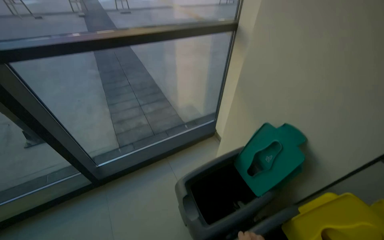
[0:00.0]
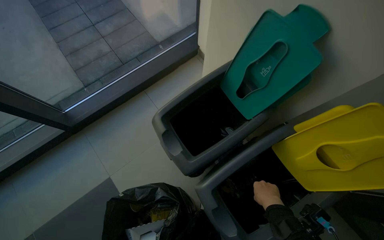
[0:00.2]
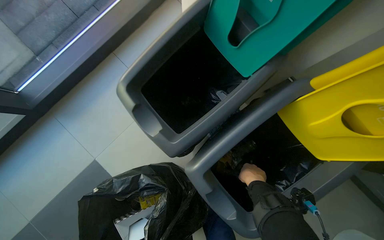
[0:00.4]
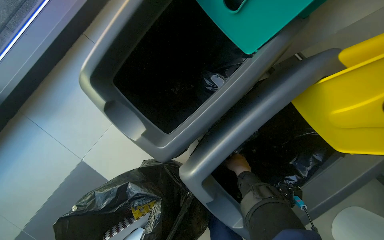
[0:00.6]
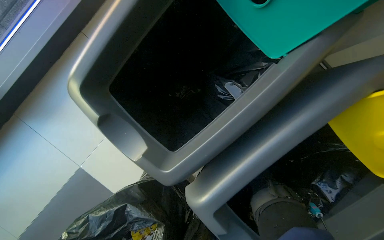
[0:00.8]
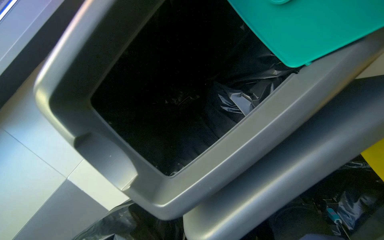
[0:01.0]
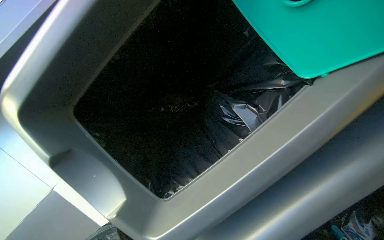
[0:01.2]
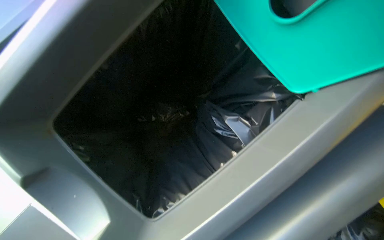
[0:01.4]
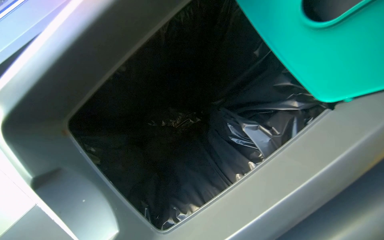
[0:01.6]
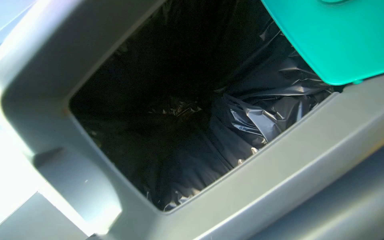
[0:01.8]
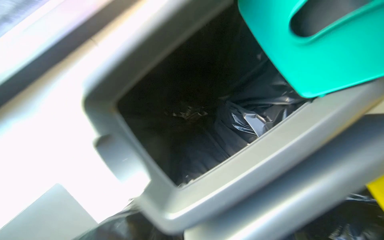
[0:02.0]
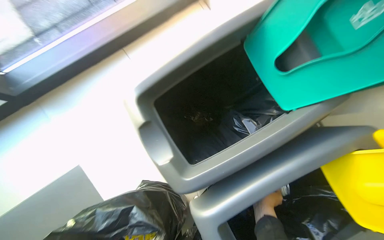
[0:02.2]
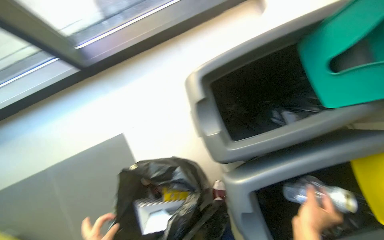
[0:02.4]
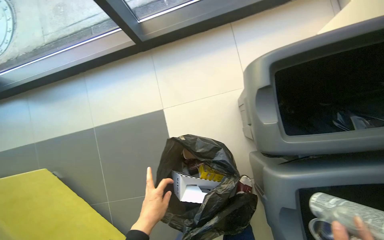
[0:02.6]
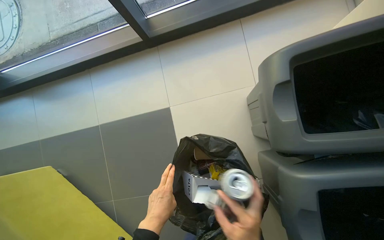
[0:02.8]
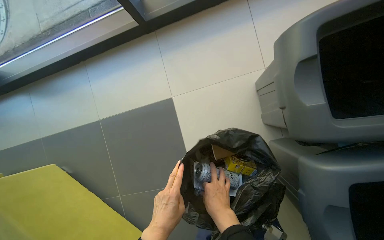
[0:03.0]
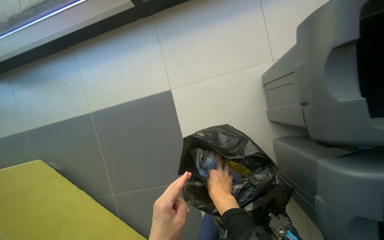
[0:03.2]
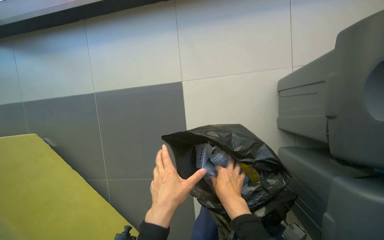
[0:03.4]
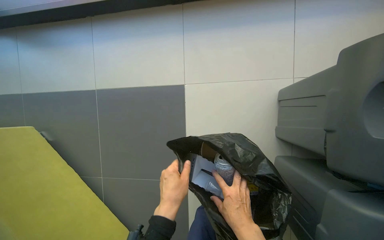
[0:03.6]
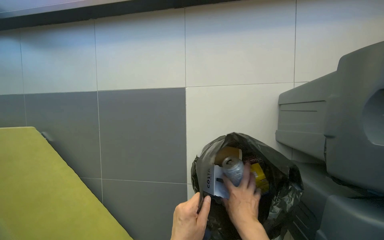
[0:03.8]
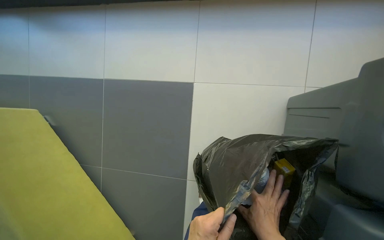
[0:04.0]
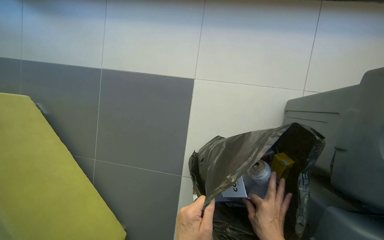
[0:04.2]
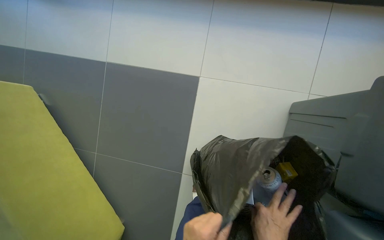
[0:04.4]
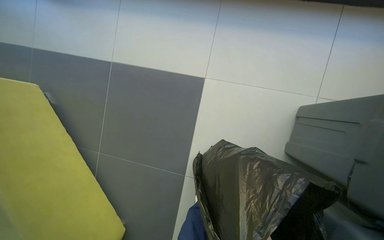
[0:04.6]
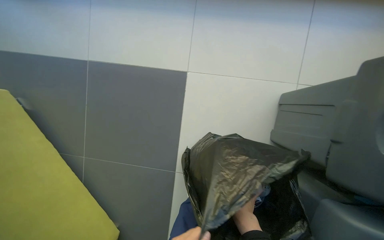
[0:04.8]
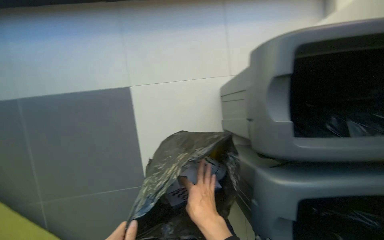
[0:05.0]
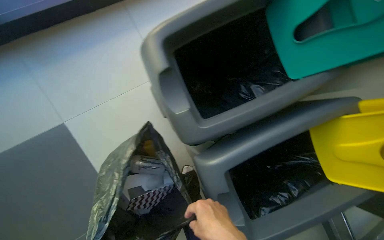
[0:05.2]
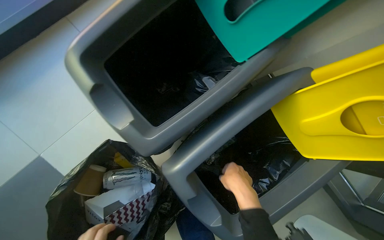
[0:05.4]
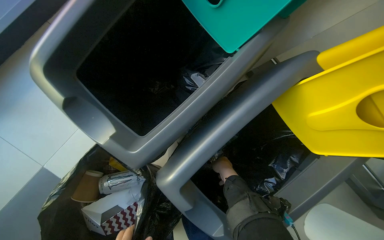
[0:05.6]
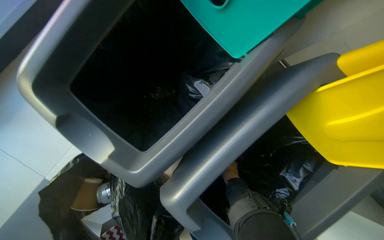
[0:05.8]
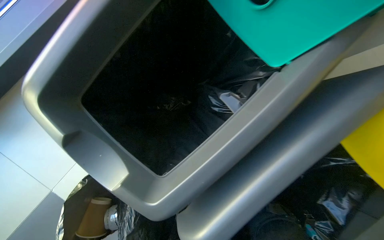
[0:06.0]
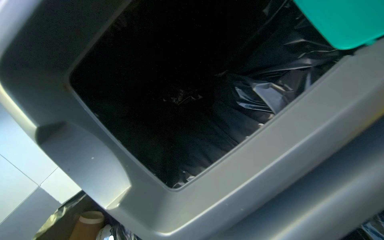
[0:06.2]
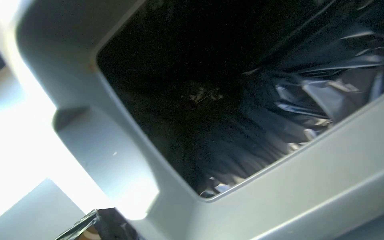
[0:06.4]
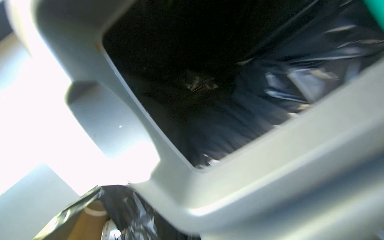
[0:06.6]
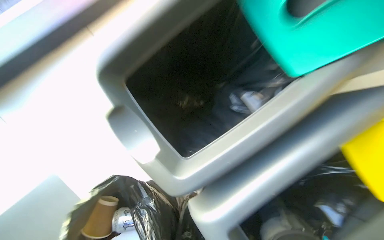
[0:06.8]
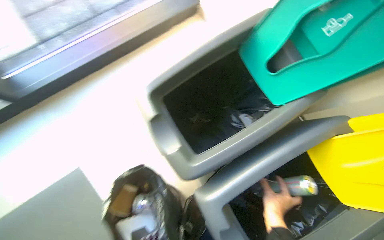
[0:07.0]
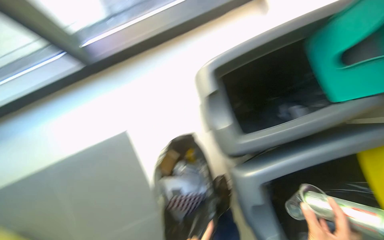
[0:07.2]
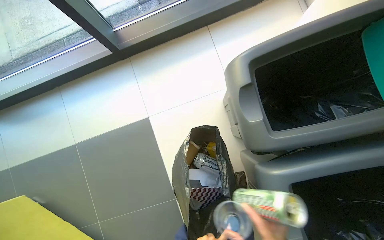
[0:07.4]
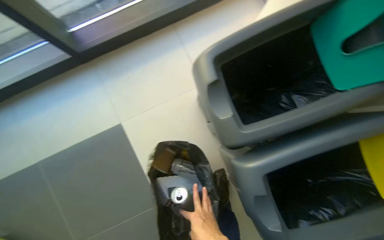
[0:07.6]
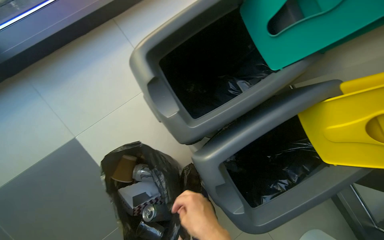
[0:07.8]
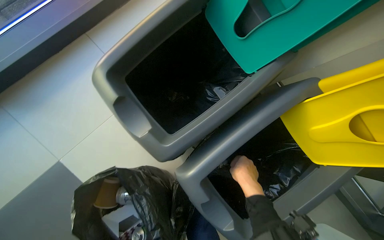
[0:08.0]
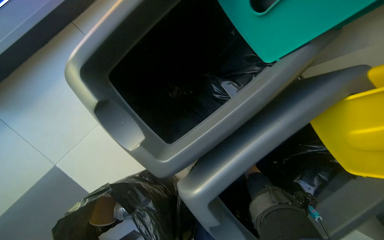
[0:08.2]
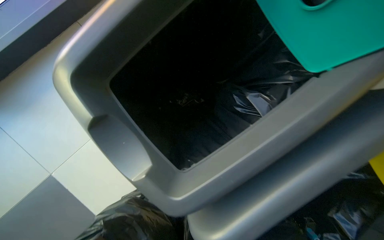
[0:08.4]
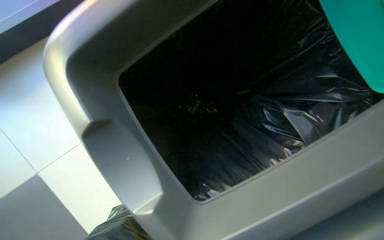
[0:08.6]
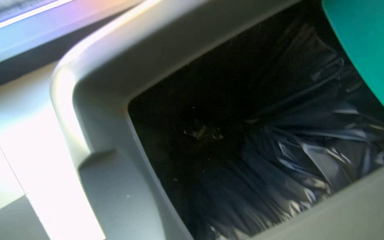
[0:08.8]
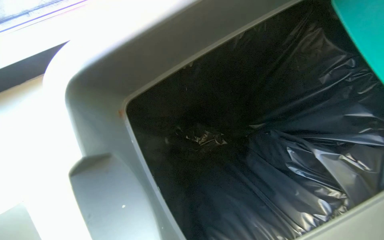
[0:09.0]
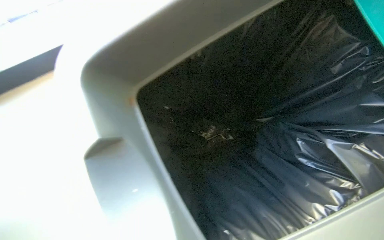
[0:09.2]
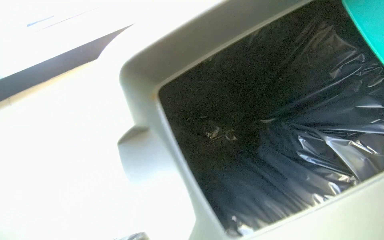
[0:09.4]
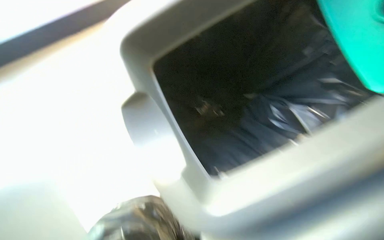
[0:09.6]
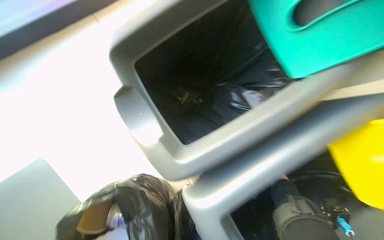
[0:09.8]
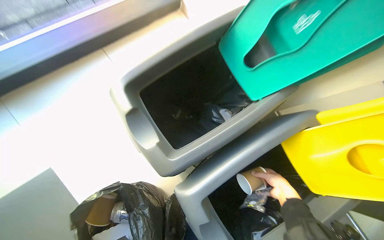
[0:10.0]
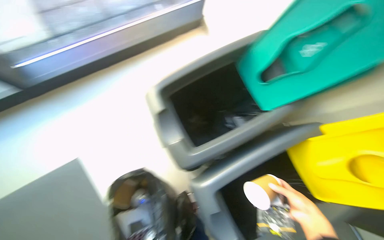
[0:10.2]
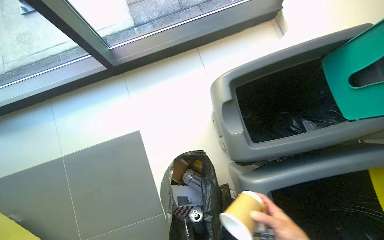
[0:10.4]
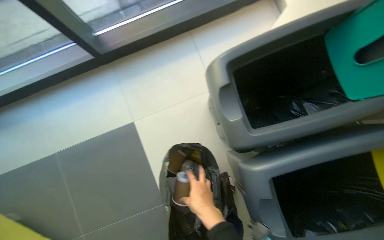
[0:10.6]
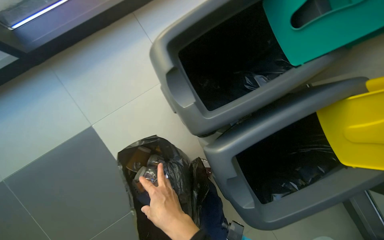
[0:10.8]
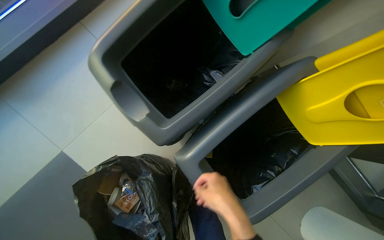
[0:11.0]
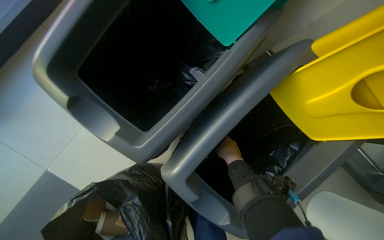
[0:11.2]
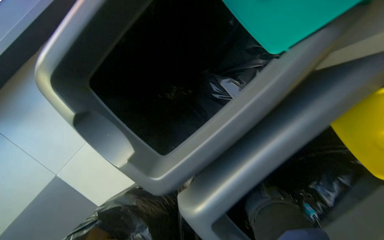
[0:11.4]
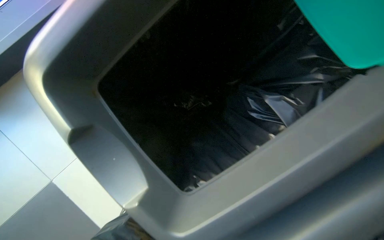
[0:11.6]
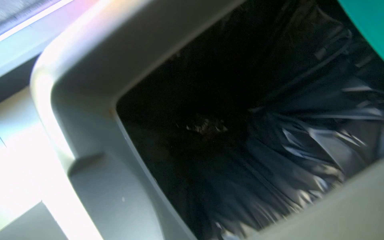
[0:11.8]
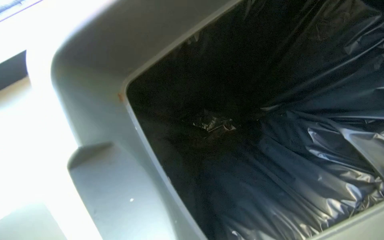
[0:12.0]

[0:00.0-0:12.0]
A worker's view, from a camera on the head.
Job: managing trash.
The whole recording: Sorting trash into recycling bins. The worker sorts various items from a trash bag into designated recycling bins.
0:00.0 to 0:01.6: The wearer moves some 80 cm. The view tilts approximately 50 degrees downward.
0:01.6 to 0:03.0: The camera travels about 50 cm. The wearer looks approximately 35 degrees further to the left.
0:04.4 to 0:06.0: The wearer moves roughly 60 cm. The scene rotates counterclockwise by some 55 degrees.
0:09.0 to 0:10.4: The wearer looks approximately 15 degrees further to the left.
0:10.4 to 0:12.0: The head travels approximately 40 cm.

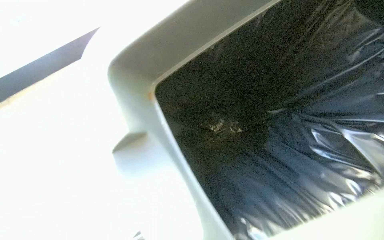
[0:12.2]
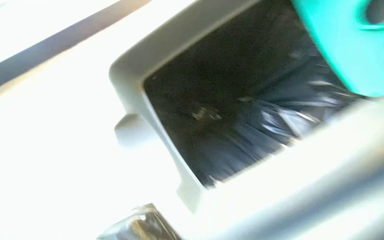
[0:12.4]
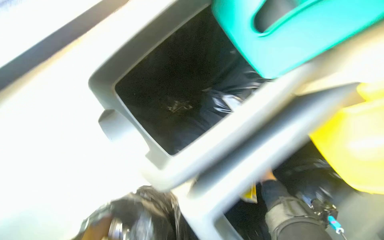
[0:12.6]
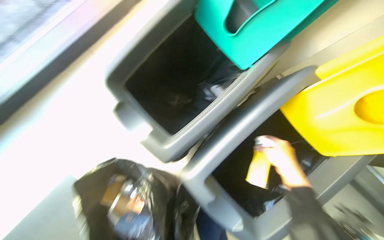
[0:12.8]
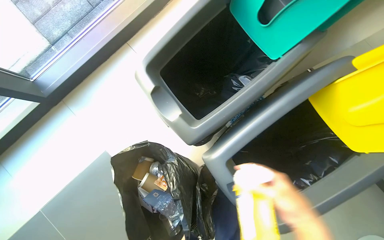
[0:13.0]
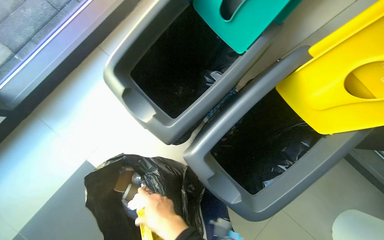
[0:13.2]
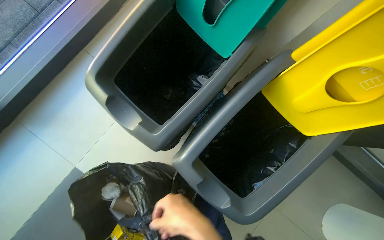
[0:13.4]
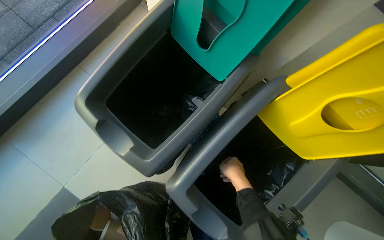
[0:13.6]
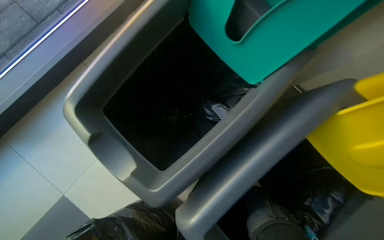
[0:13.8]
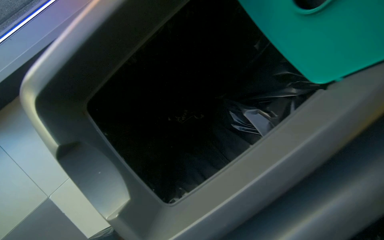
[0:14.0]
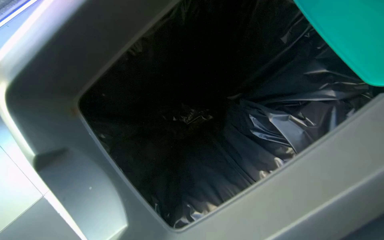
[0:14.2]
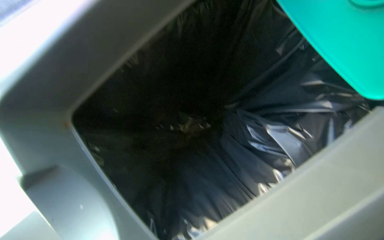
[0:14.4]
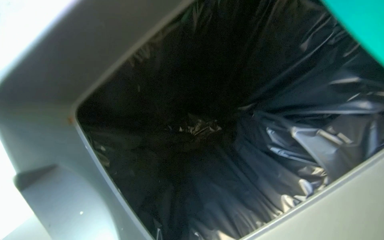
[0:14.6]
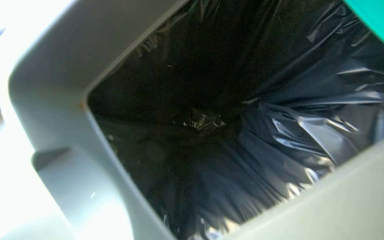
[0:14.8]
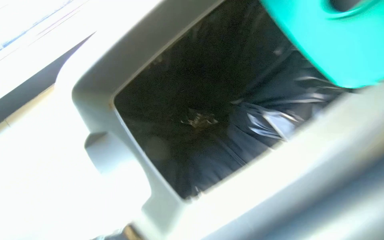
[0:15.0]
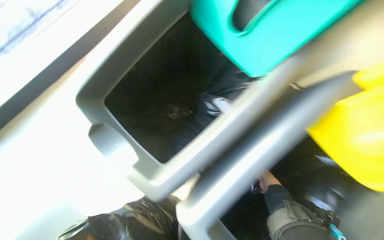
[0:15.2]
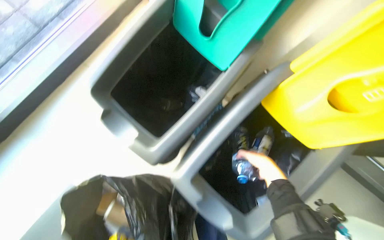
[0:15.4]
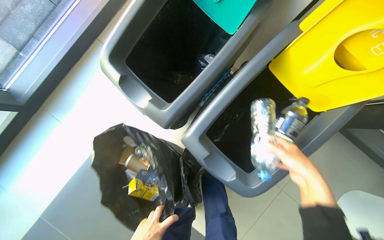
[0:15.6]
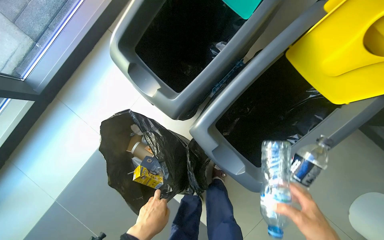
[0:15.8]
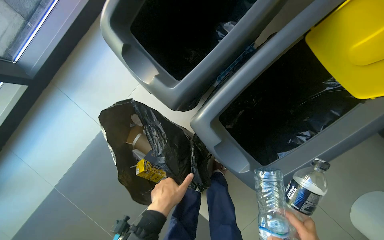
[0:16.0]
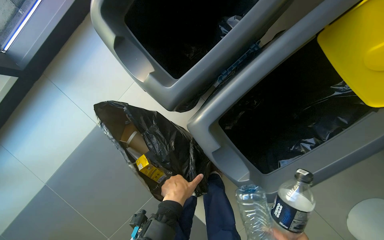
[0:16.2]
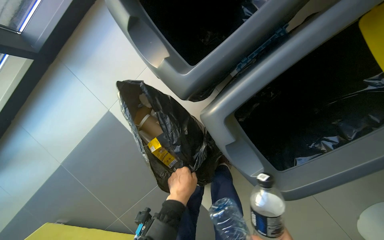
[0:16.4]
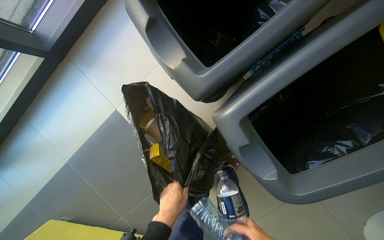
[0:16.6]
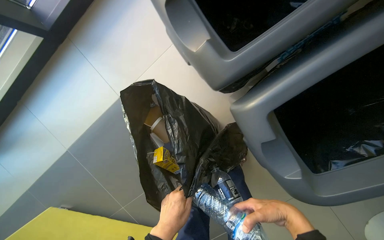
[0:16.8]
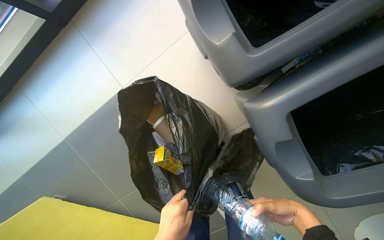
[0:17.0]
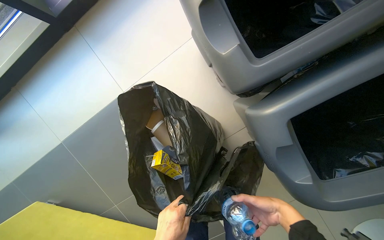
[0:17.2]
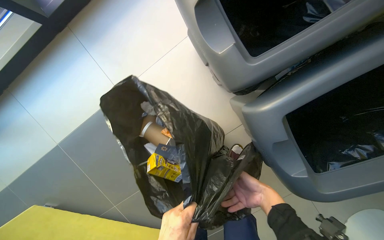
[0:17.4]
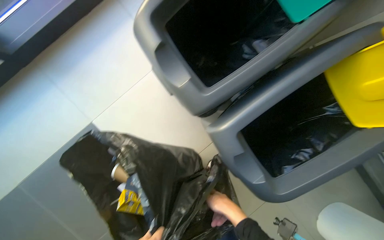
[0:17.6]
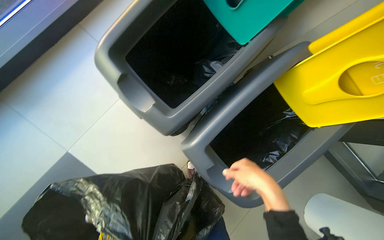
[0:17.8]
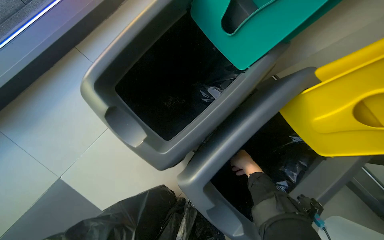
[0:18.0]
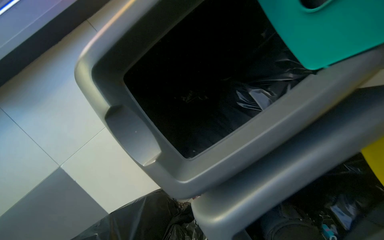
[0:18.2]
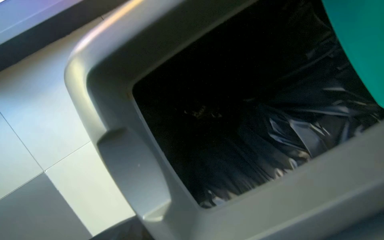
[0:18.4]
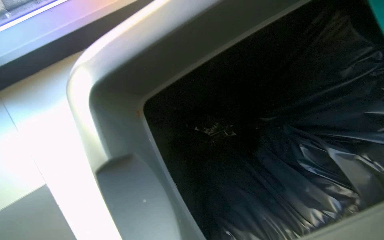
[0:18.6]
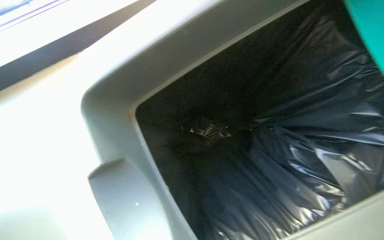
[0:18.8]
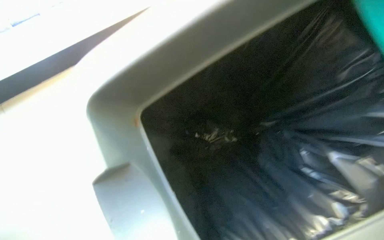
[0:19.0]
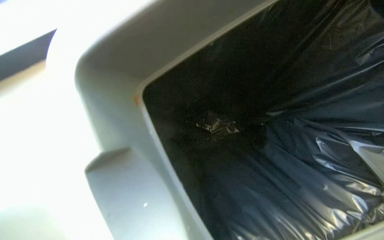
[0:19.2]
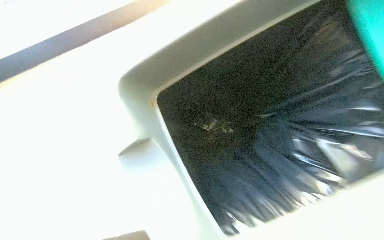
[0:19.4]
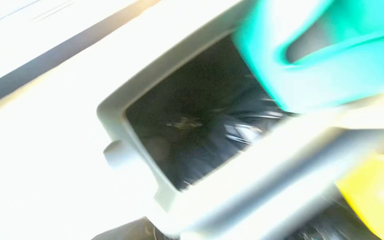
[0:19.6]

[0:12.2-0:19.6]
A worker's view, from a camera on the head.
Job: managing trash.
The whole recording: Sorting trash into recycling bins. The worker sorts various items from a trash bag into designated recycling bins.
0:12.2 to 0:13.6: The head turns to the right by about 20 degrees.
0:15.2 to 0:16.6: The view pans to the left by approximately 15 degrees. The camera pitches downward, by some 20 degrees.
